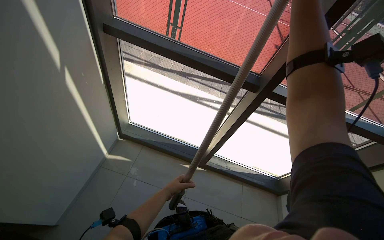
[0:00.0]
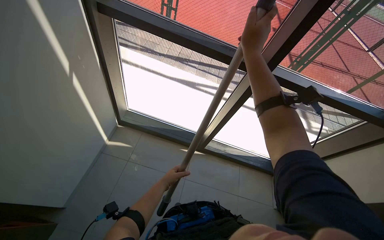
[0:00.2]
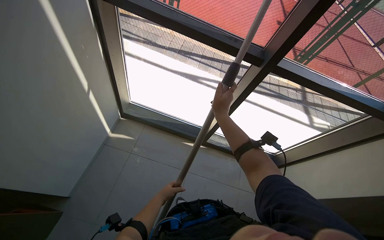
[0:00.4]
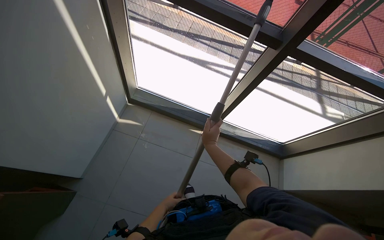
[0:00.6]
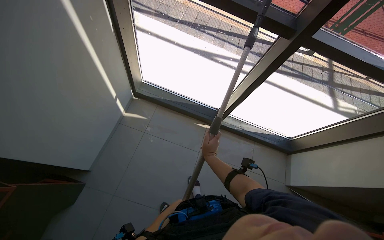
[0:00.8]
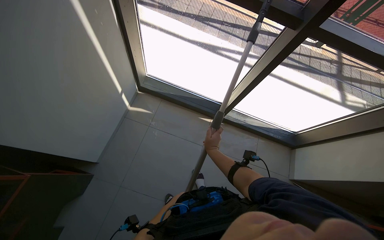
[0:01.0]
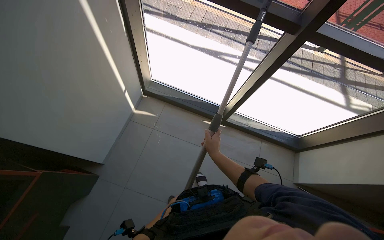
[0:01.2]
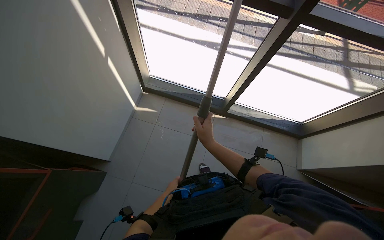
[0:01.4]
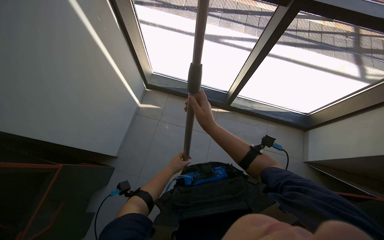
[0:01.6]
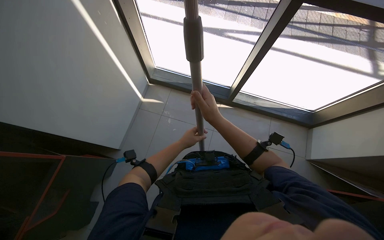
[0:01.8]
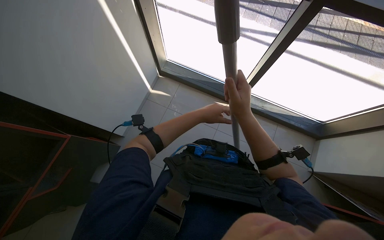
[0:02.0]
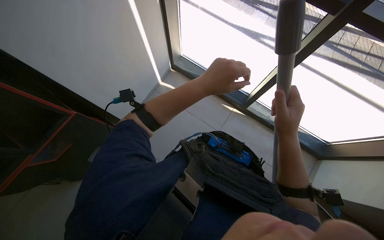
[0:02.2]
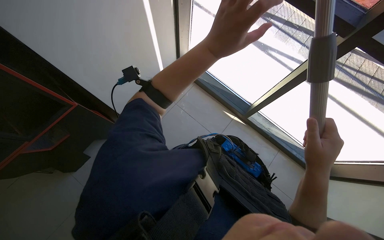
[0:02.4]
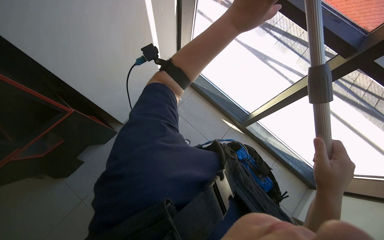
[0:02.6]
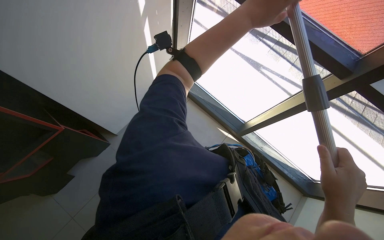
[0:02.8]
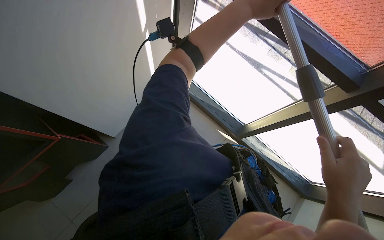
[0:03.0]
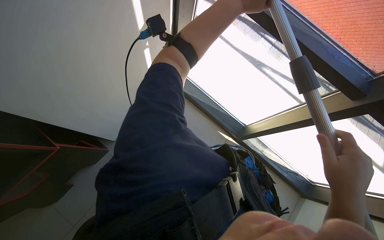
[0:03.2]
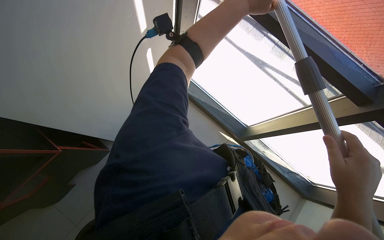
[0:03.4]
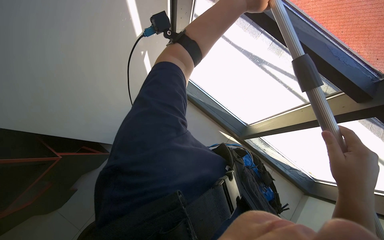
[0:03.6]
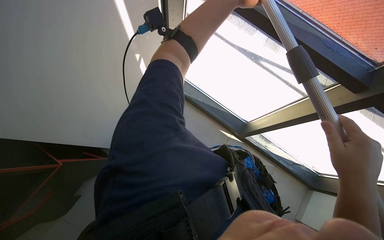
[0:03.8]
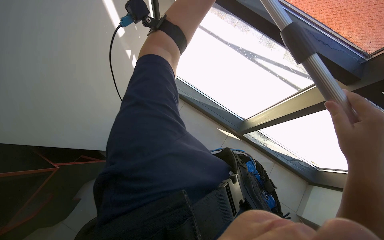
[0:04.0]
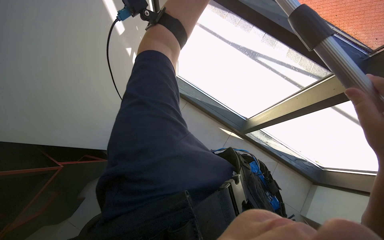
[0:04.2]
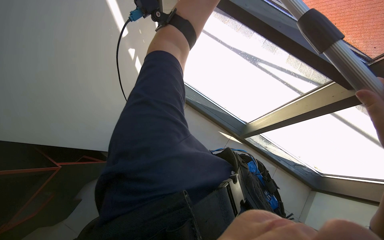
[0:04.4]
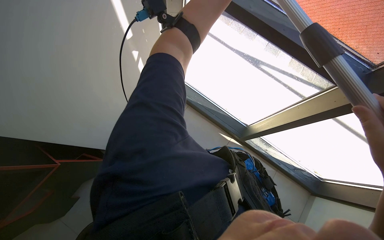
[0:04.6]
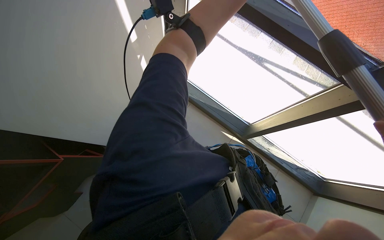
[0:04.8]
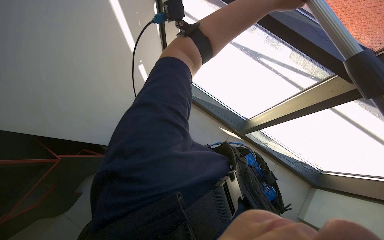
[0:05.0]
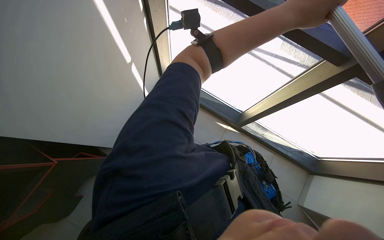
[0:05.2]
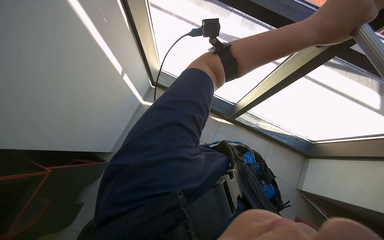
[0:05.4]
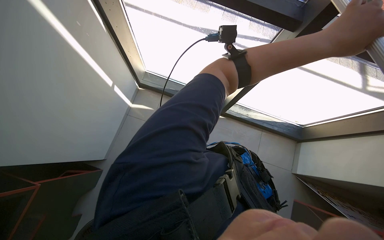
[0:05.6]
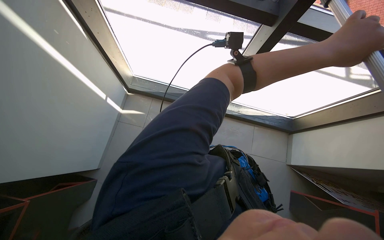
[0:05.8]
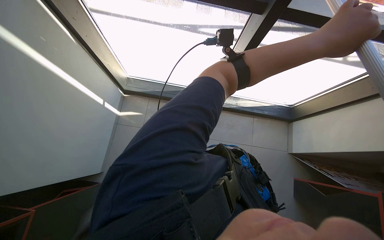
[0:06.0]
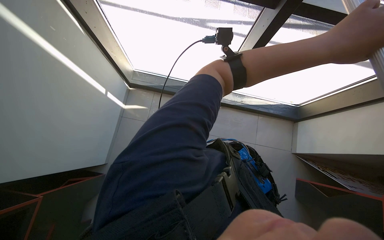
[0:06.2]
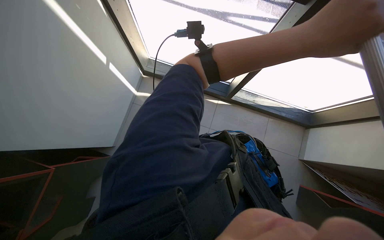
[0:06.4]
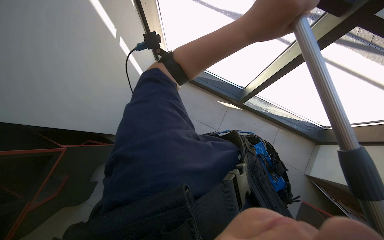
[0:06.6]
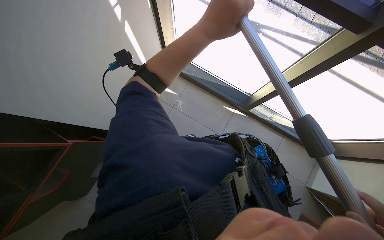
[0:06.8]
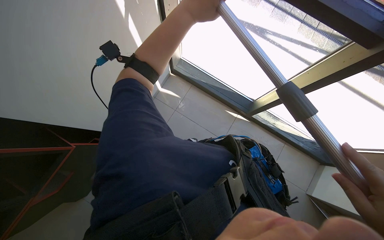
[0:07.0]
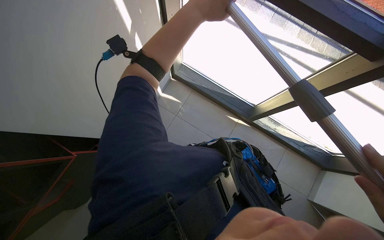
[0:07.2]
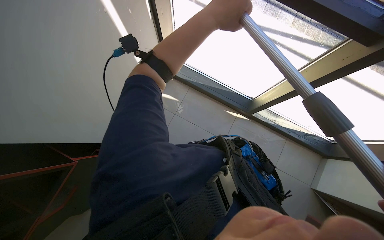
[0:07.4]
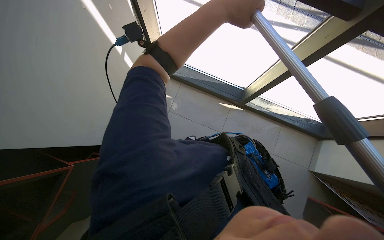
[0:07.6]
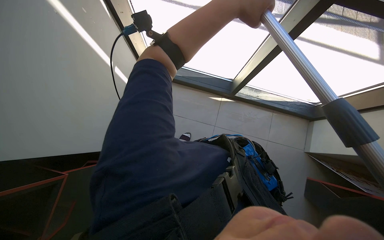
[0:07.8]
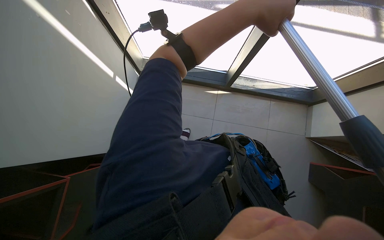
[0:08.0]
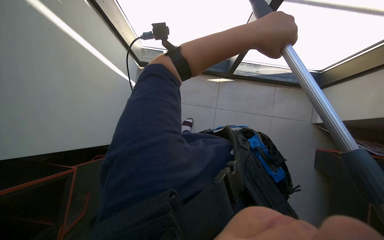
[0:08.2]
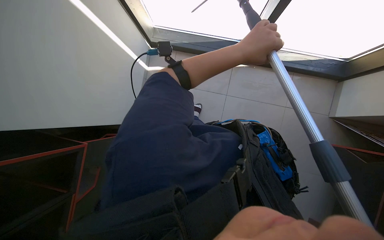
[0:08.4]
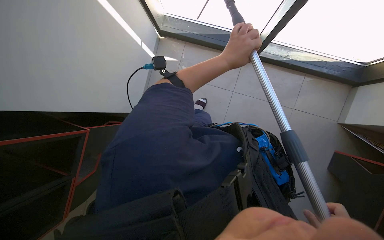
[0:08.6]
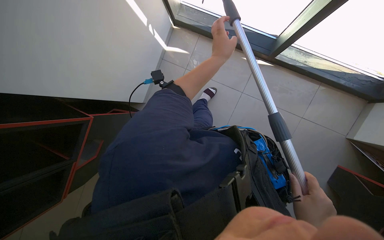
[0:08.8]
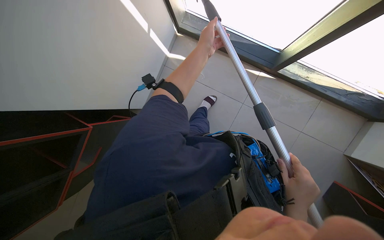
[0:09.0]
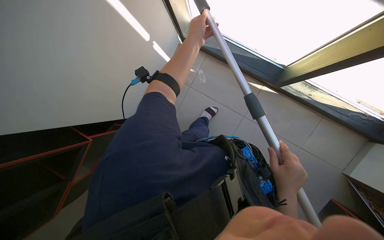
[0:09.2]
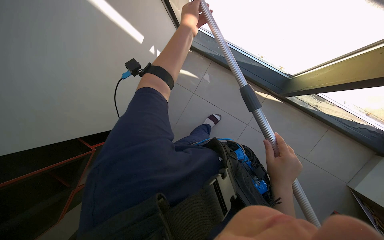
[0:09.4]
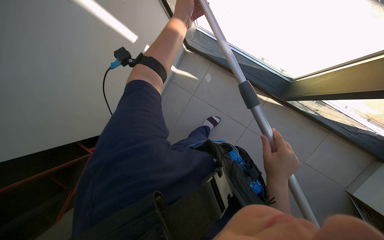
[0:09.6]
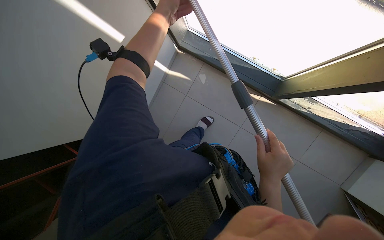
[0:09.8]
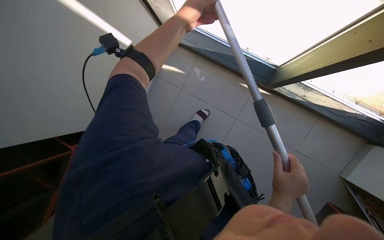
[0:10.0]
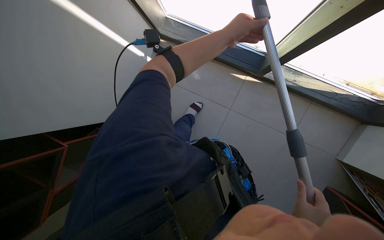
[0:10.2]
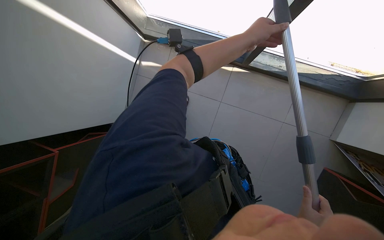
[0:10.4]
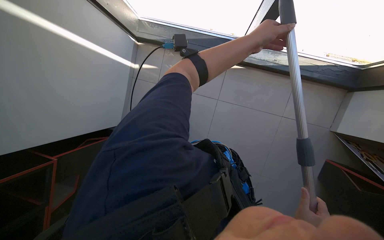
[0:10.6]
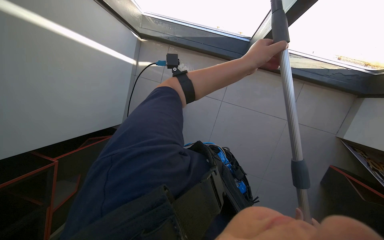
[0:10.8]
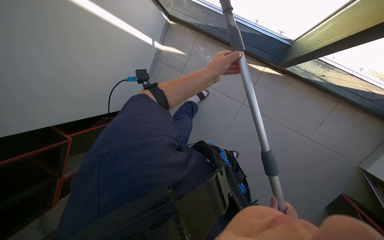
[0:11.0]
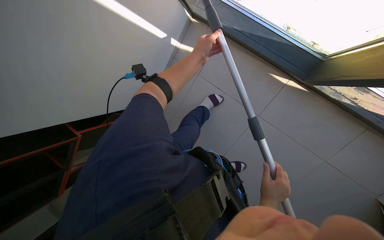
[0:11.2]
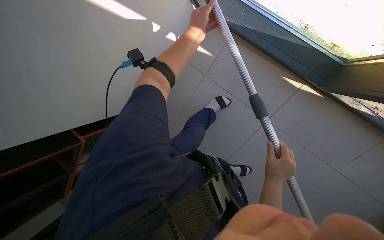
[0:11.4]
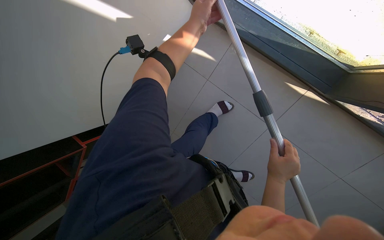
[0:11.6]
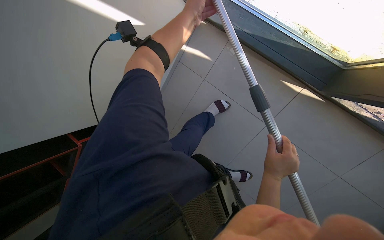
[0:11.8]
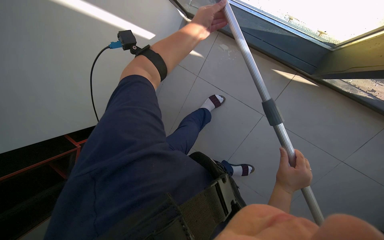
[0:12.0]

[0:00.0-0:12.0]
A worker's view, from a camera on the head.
Job: cleaning windows.
The whole recording: Cleaning windows with pole. The worker cleans the windows using a long pole with a cleaning head.
0:00.0 to 0:01.6: The camera pitches downward, by some 20 degrees. The left hand reaches some 30 cm farther from the camera, then returns.
0:01.6 to 0:03.0: The scene turns roughly 30 degrees clockwise in the picture. The right hand moves to the right and nearer to the camera, some 30 cm, while the left hand heads up the picture, nearer to the camera and to the right, covering about 60 cm.
0:06.0 to 0:07.6: Everything in view rotates some 25 degrees clockwise.
0:07.6 to 0:09.0: The view tips downward by about 25 degrees.
0:10.4 to 0:12.0: The wearer's head swings about 20 degrees to the left.

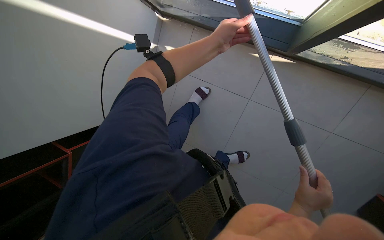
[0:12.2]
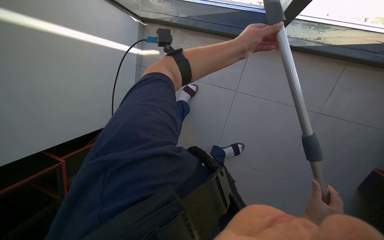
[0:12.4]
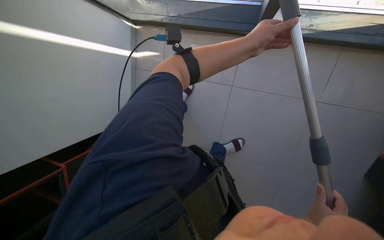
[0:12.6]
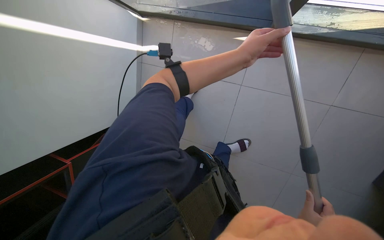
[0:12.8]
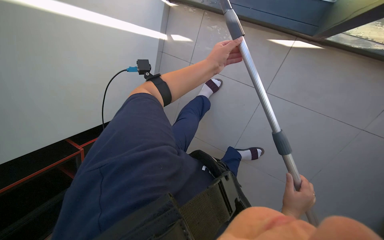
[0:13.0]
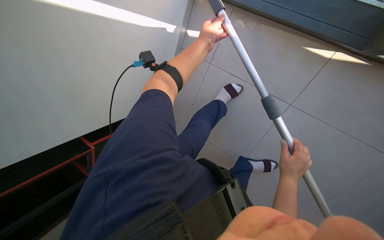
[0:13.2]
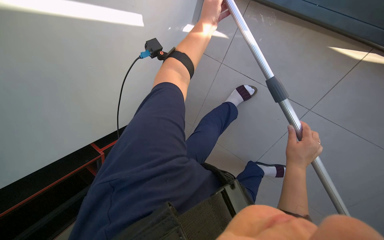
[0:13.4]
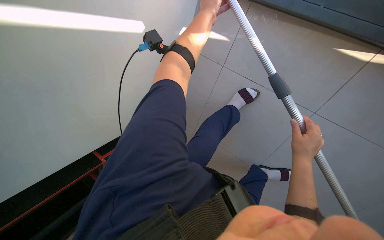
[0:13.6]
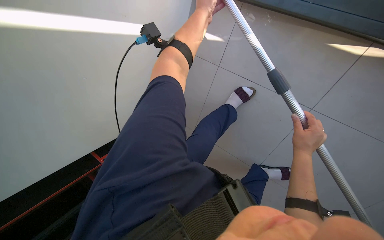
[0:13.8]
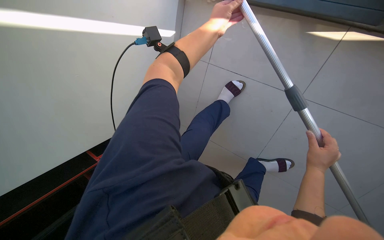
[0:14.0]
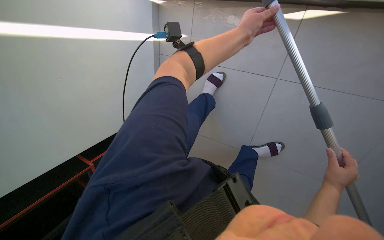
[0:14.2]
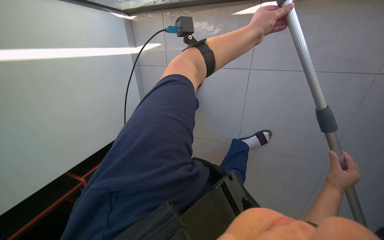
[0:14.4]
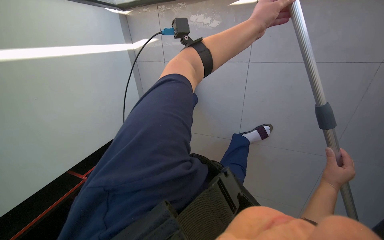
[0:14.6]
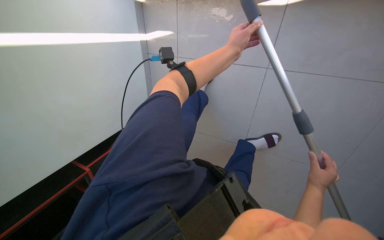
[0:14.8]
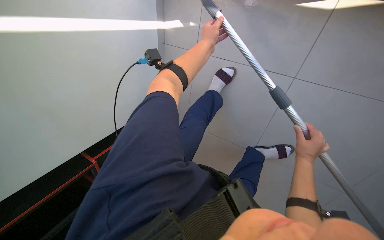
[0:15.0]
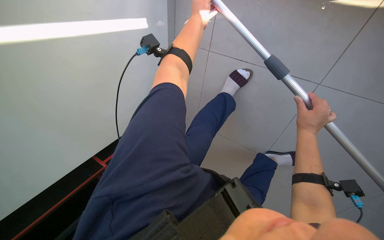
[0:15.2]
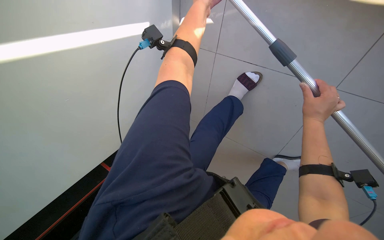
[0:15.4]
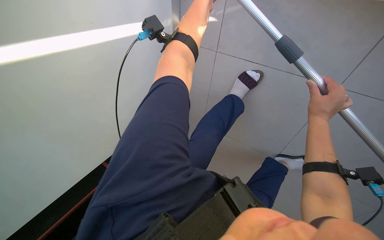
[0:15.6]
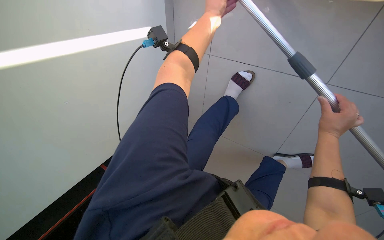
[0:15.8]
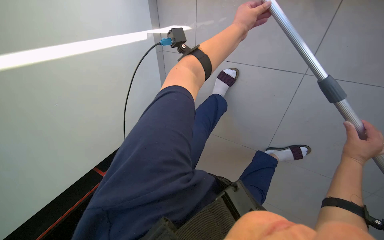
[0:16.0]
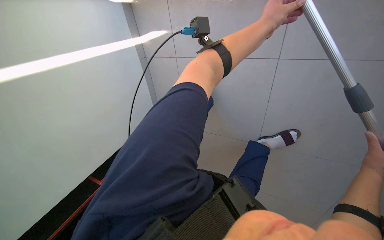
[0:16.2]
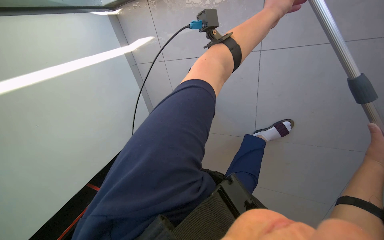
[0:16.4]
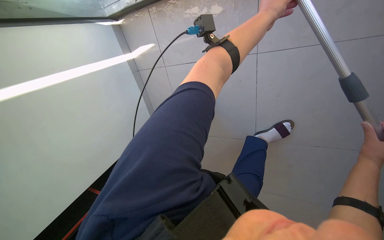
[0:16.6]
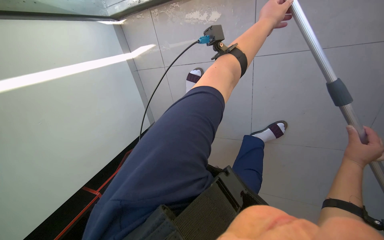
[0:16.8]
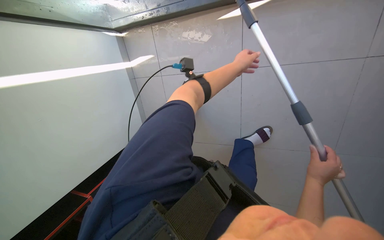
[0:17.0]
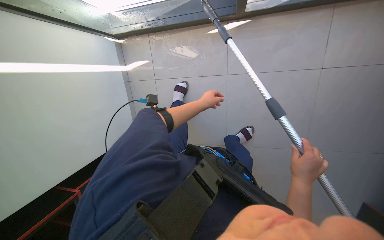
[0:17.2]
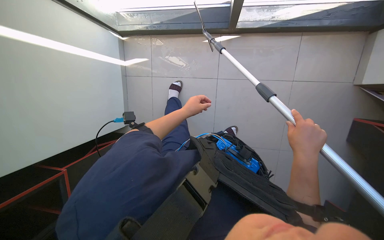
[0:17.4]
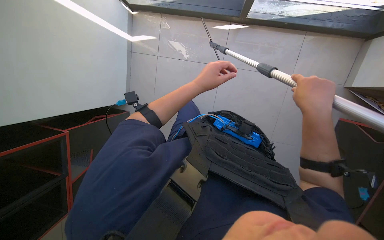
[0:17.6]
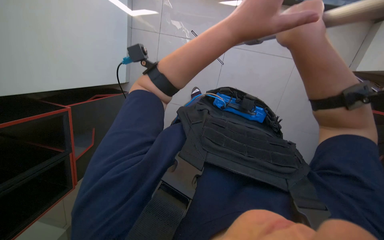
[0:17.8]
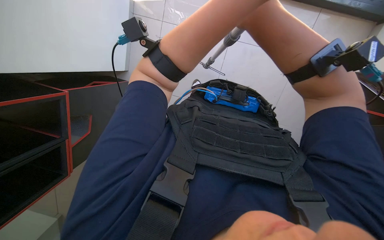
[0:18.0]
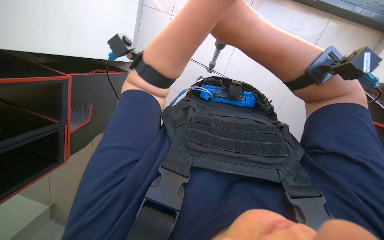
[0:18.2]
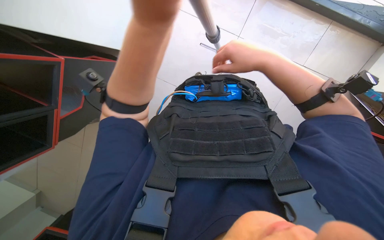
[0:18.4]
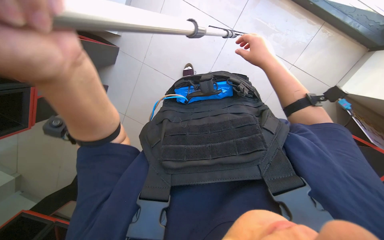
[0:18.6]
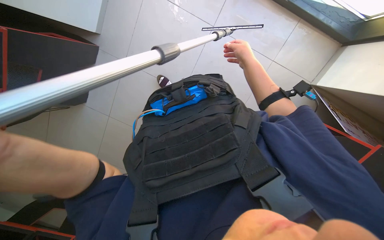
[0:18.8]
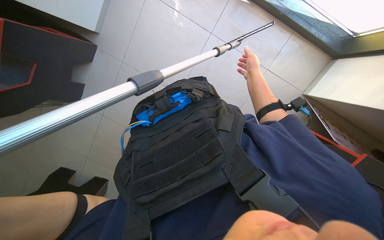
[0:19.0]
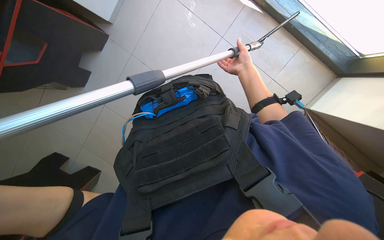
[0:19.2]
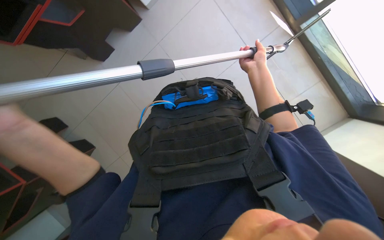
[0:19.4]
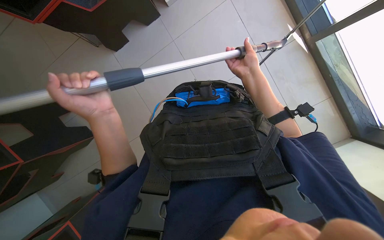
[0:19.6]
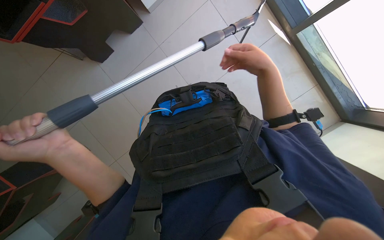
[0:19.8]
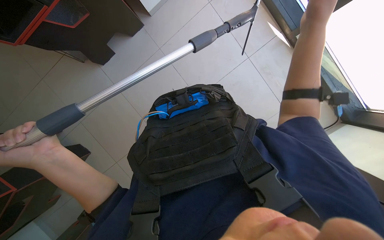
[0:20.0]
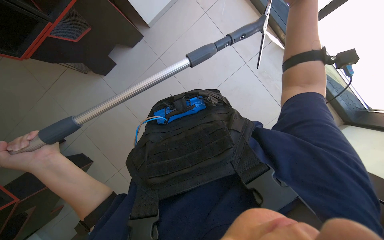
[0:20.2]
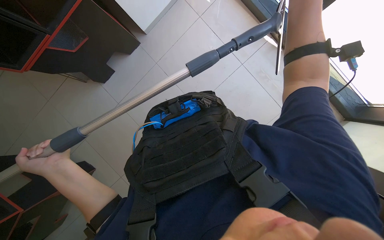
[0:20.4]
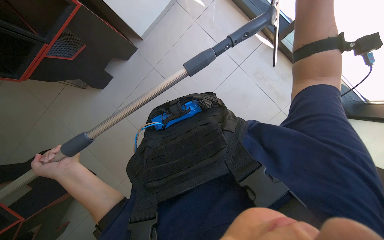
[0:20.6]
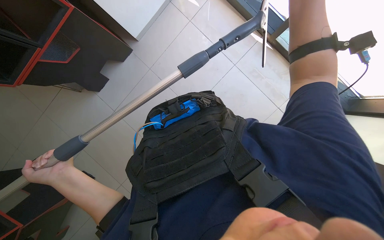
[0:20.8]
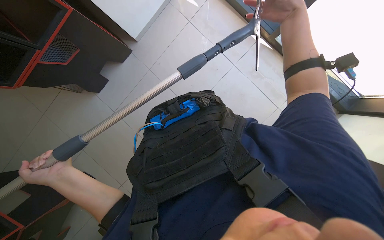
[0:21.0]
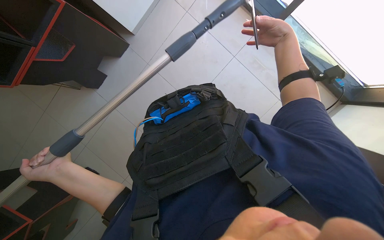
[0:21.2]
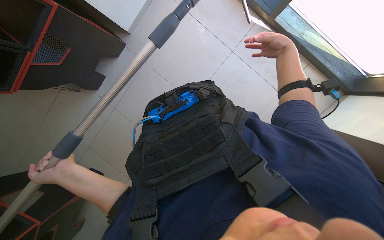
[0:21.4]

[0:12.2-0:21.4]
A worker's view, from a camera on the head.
Job: cleaning windows.
The whole recording: Cleaning windows with pole. The worker cleans the windows using a long pole with a cleaning head.
0:13.8 to 0:15.2: The camera travels roughly 50 cm. The camera pitches upward, by roughly 20 degrees.
0:16.8 to 0:18.4: The camera is carried about 40 cm.
0:18.4 to 0:19.8: The wearer's head swings some 20 degrees to the right. The right hand reaches approximately 20 cm farther from the camera, then returns.
